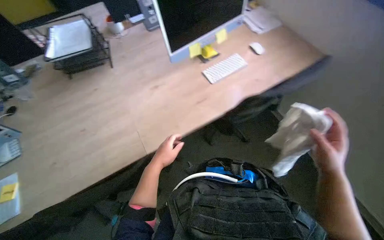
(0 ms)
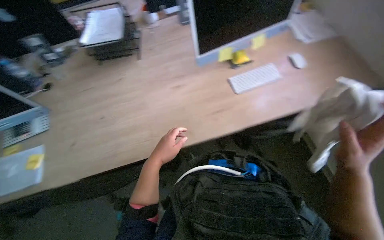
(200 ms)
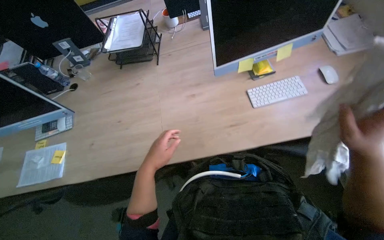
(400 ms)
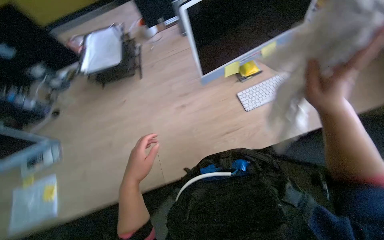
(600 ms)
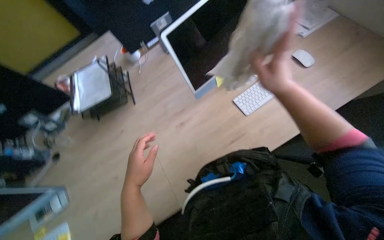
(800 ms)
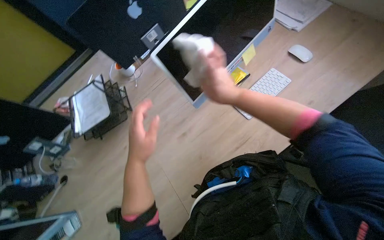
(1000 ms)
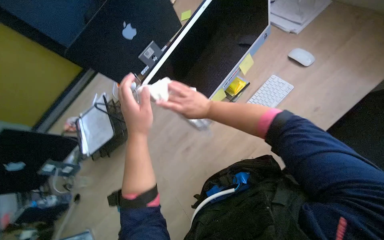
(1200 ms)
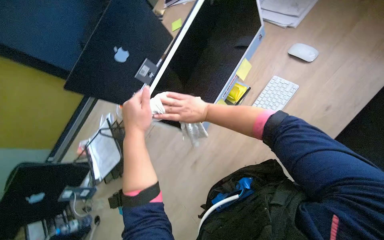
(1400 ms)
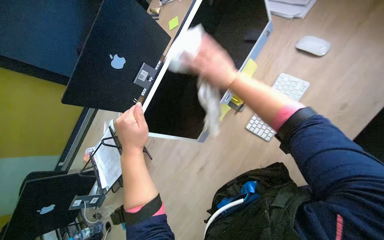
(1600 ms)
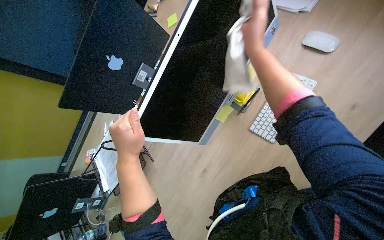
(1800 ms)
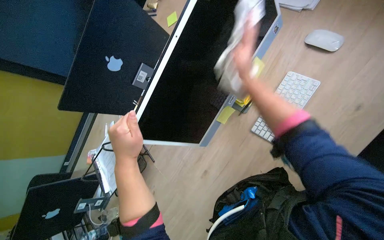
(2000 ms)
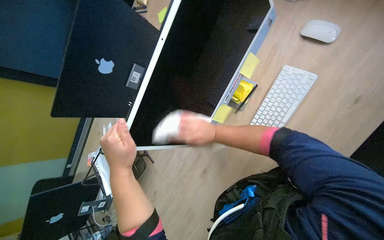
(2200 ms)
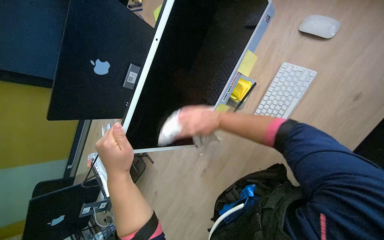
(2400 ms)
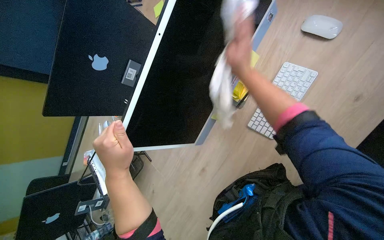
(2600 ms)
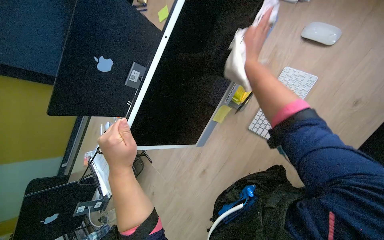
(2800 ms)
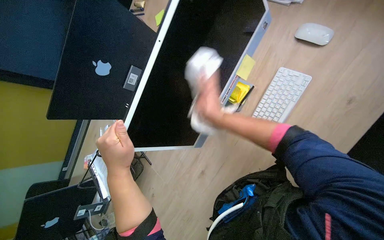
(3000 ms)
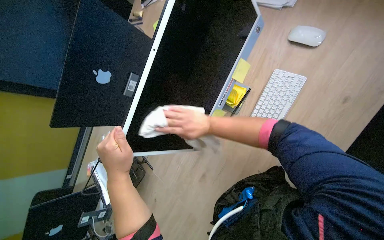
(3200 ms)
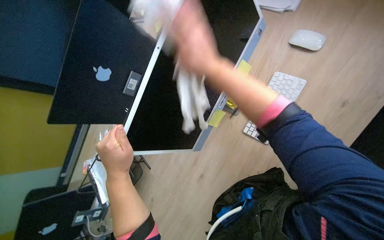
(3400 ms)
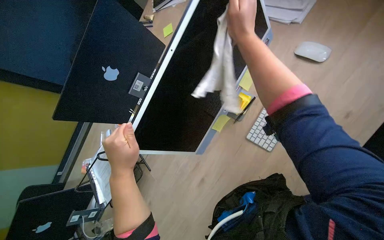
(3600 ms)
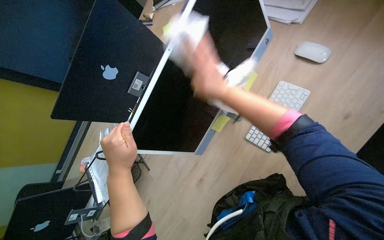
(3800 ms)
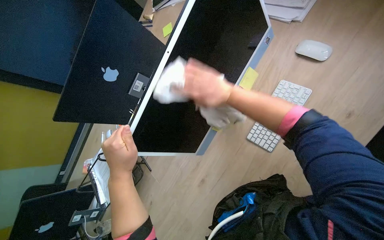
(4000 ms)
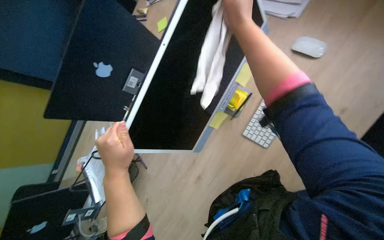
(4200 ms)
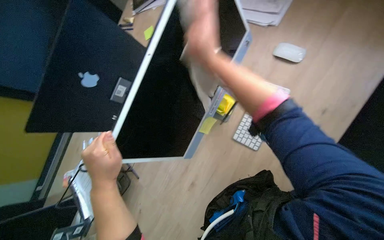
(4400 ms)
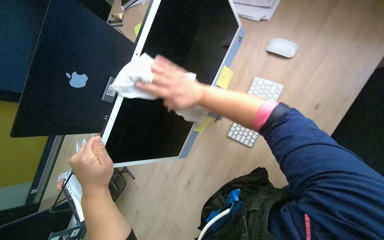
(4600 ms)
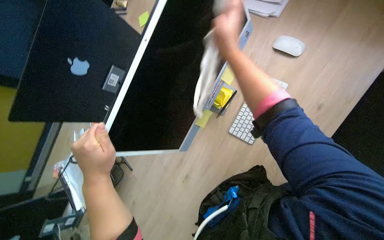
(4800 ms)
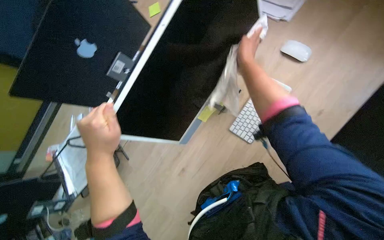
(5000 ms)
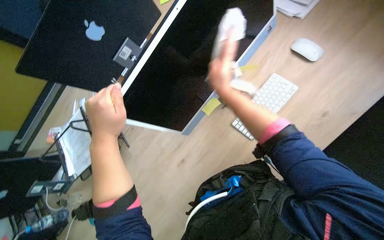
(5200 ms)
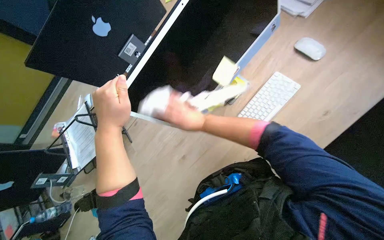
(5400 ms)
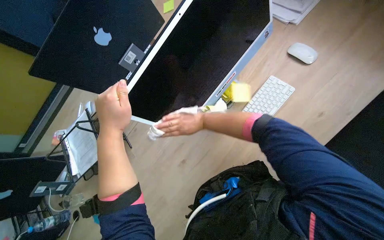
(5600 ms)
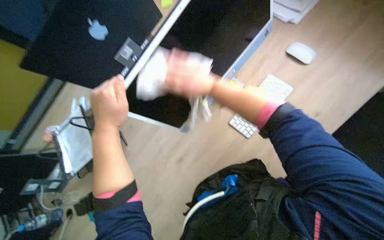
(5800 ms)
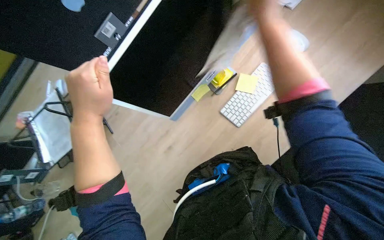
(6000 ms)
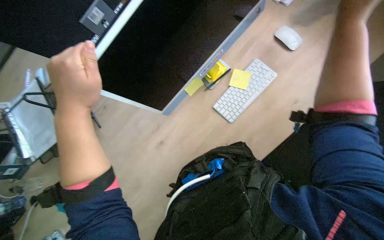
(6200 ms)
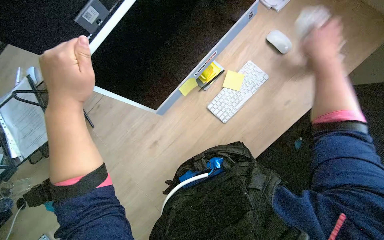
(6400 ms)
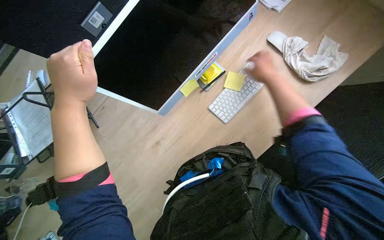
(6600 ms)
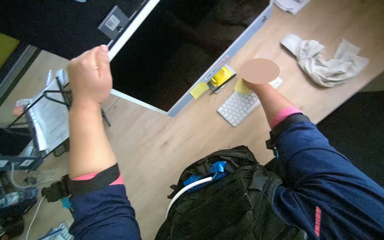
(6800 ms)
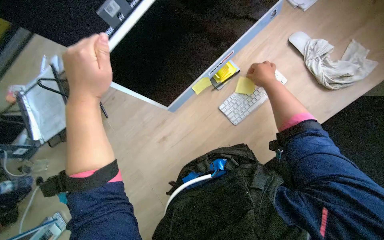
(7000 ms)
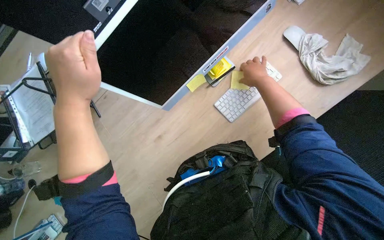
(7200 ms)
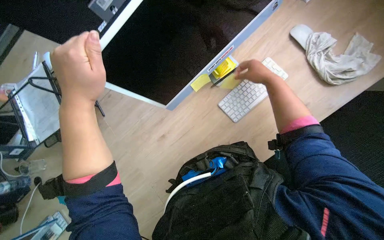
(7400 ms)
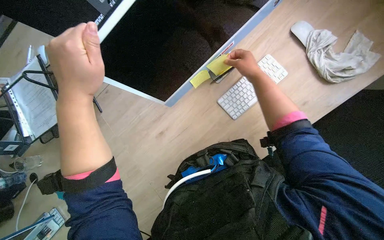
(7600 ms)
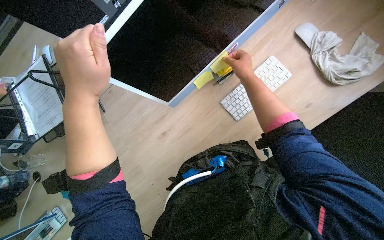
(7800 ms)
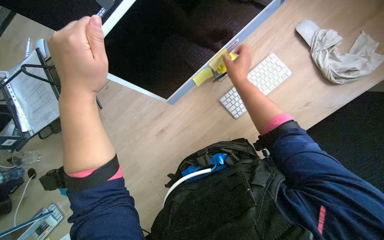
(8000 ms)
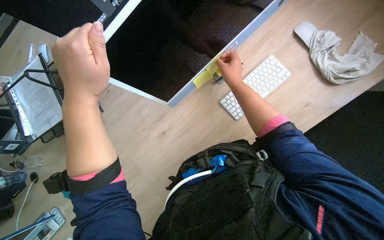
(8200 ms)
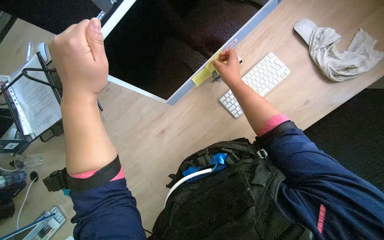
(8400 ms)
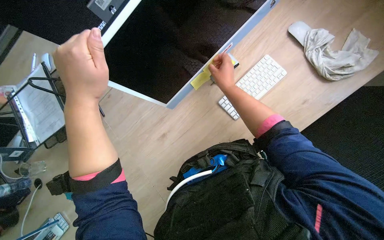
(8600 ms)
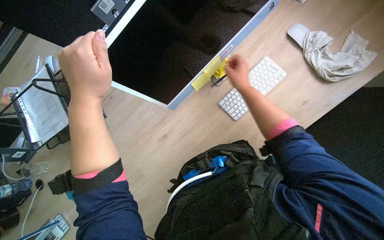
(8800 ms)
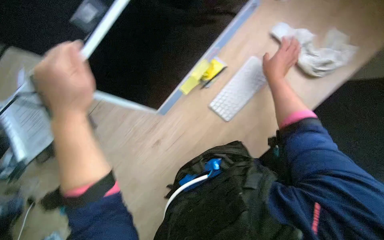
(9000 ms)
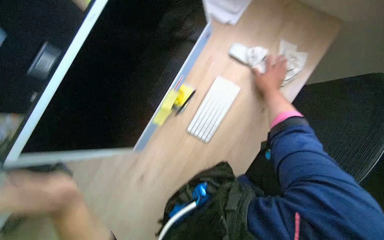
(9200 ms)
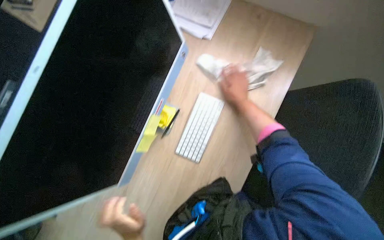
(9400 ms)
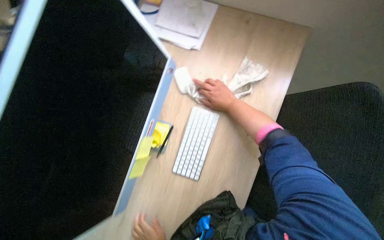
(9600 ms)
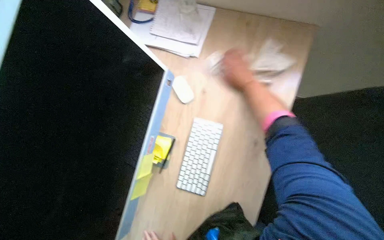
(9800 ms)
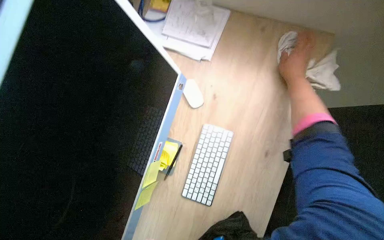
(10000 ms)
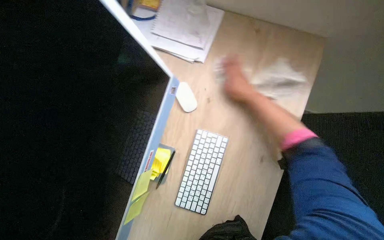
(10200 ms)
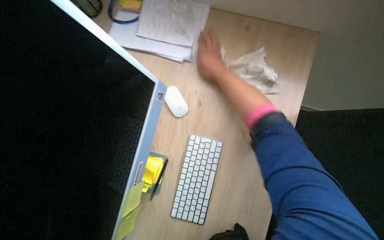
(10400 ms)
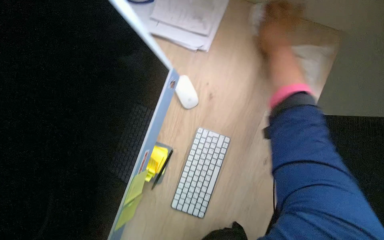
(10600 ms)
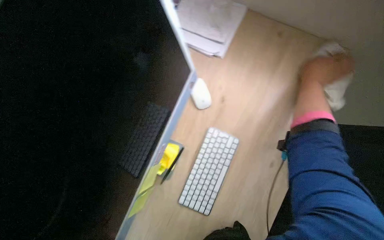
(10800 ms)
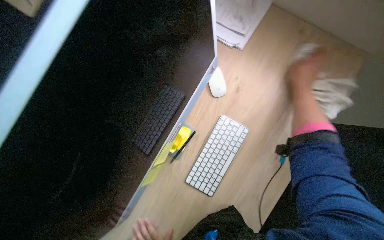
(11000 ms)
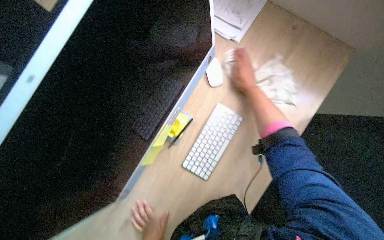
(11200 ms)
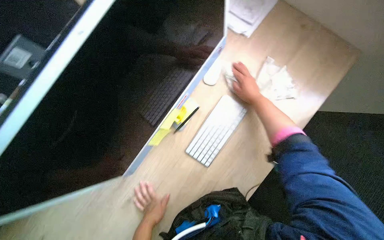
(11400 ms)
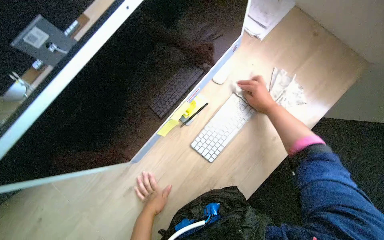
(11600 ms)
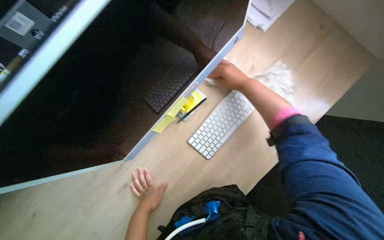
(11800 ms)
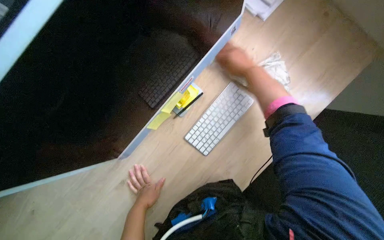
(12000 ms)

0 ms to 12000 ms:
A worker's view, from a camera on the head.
Job: wiping surfaces.
The whole recording: Wiping office desks and monitors. The worker wipes the office desk surface and computer monitors with a cloth.
0 ms to 1600 ms: The view pans to the left by roughly 25 degrees. The wearer looks about 15 degrees further upward. The scene rotates counterclockwise by roughly 25 degrees.
1600 ms to 3000 ms: The right hand swings up and down the picture, approximately 25 cm each way, with 3 reversals.
3000 ms to 4400 ms: The right hand goes up and down the picture, roughly 25 cm each way, reversing 3 times.
7600 ms to 9000 ms: The right hand goes to the left and returns, approximately 10 cm each way.
9000 ms to 10400 ms: The wearer's head swings roughly 30 degrees to the right. The wearer looks some 20 degrees further upward.
10400 ms to 12000 ms: Everything in view rotates about 25 degrees clockwise. The right hand reaches roughly 20 cm to the right, then returns.

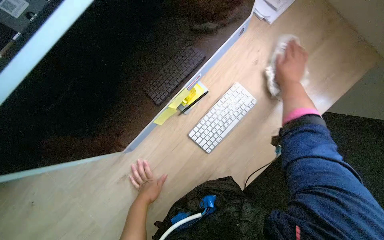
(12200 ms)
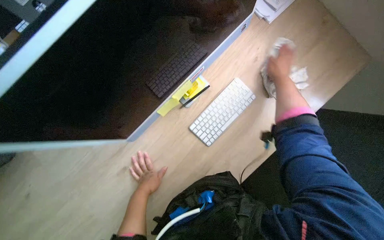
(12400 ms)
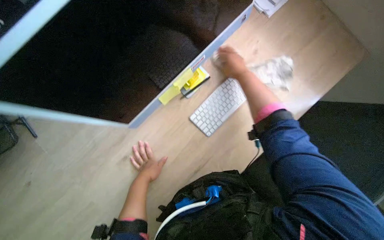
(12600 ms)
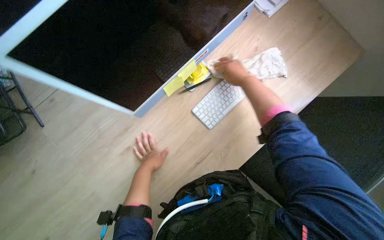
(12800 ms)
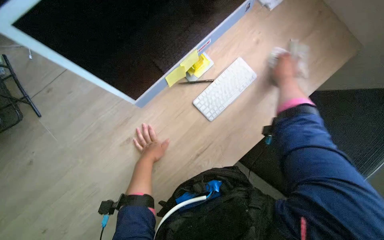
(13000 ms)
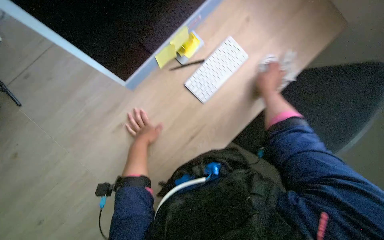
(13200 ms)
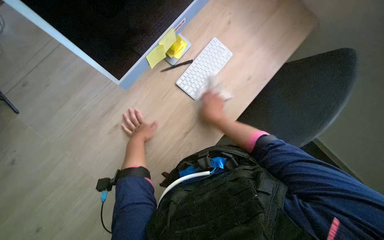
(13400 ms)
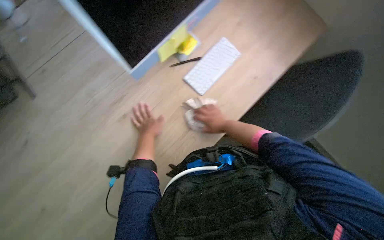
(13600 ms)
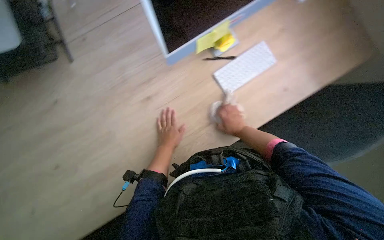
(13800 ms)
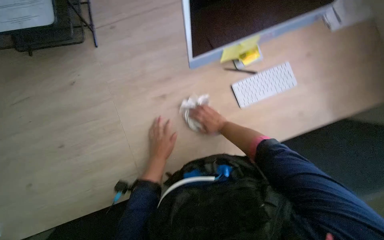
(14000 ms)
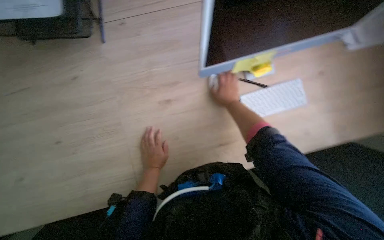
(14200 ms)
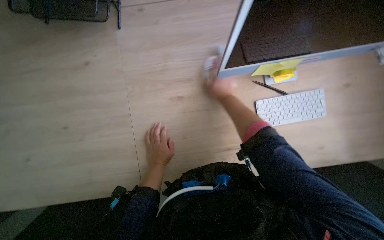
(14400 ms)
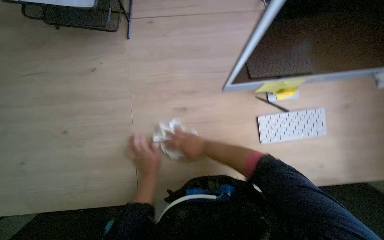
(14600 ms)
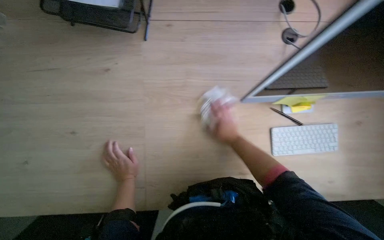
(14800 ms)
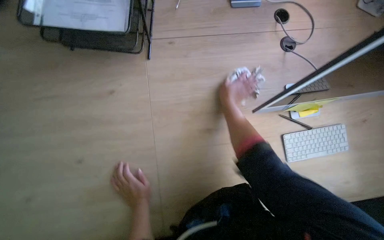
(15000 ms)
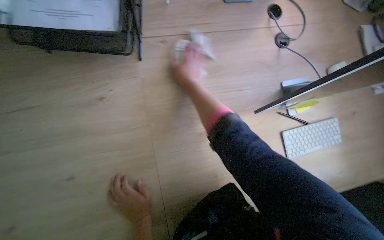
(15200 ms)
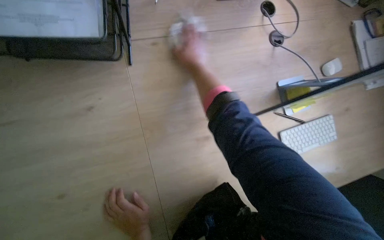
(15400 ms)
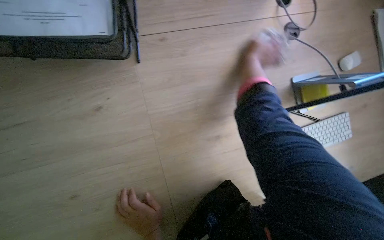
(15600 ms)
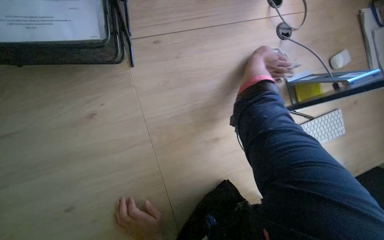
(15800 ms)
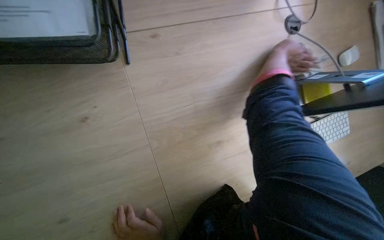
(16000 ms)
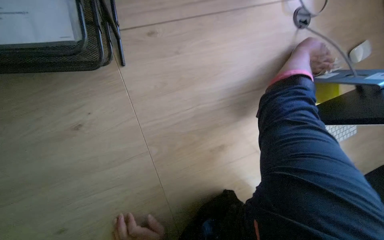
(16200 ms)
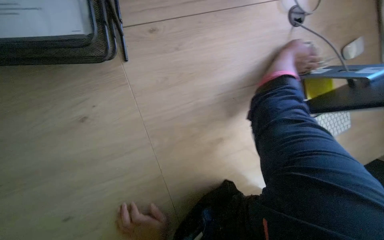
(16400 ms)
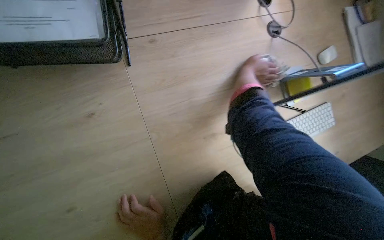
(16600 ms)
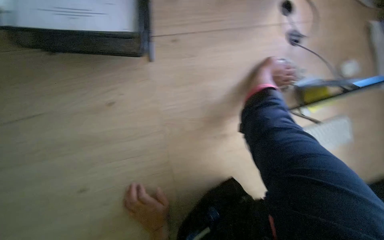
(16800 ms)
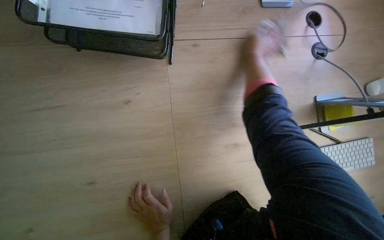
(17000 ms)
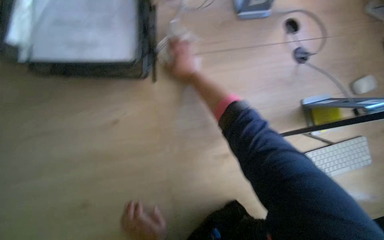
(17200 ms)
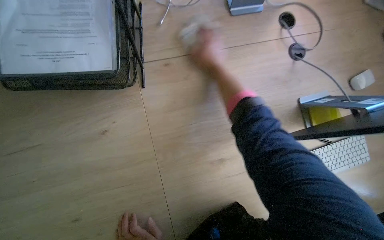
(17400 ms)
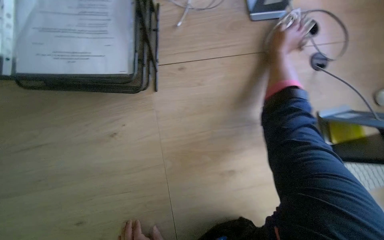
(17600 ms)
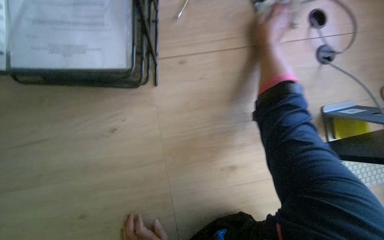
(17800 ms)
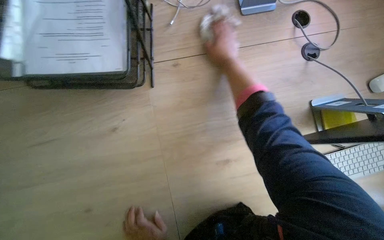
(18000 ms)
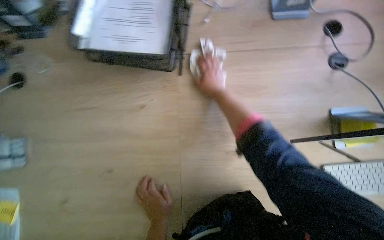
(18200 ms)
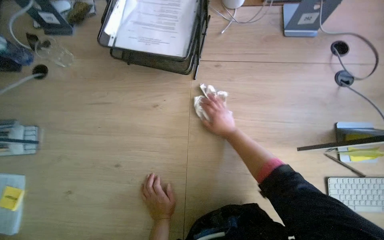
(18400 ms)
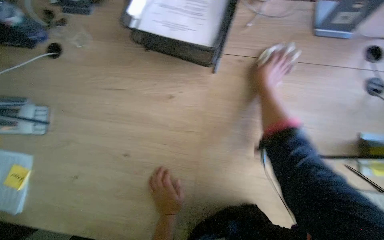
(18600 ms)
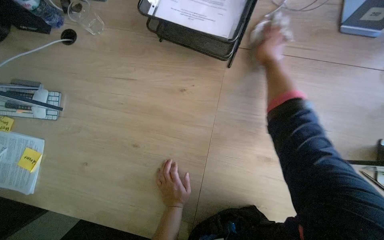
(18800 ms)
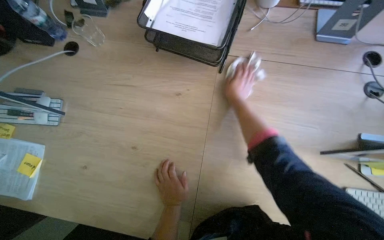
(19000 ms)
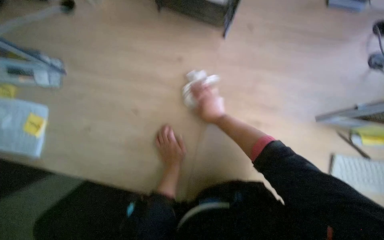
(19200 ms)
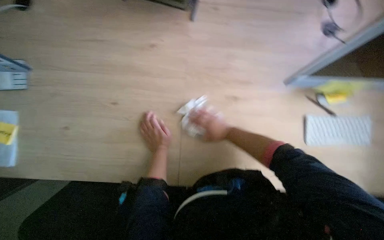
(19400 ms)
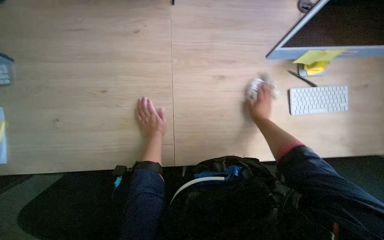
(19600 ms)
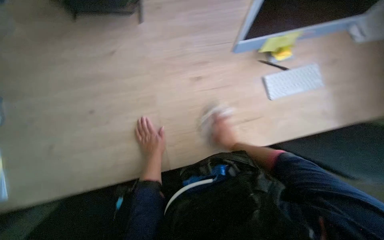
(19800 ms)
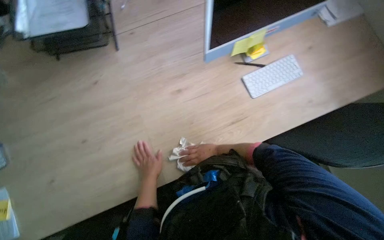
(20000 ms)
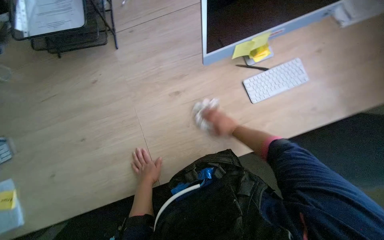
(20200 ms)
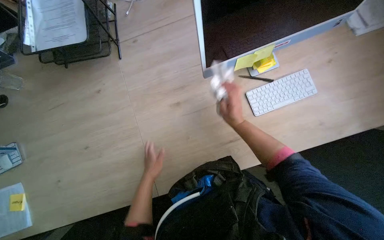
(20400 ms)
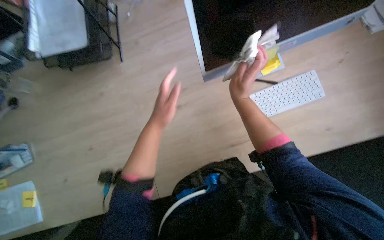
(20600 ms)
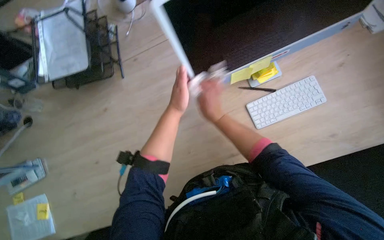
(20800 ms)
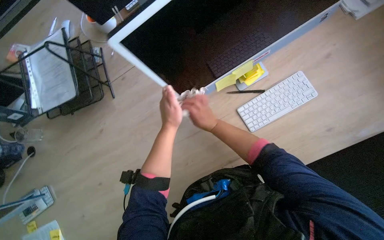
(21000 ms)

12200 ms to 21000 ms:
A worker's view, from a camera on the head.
Job: wiping surfaces.
The whole recording: Wiping office desks and monitors. The worker wipes the office desk surface and computer monitors with a cloth.
12200 ms to 13600 ms: The right hand moves left and right over roughly 25 cm, changing direction 2 times.
13600 ms to 15200 ms: The scene turns some 25 degrees clockwise in the picture.
15200 ms to 16600 ms: The right hand heads to the right and farther from the camera, covering some 25 cm.
16600 ms to 18000 ms: The right hand moves left and right over some 25 cm, changing direction 2 times.
19600 ms to 21000 ms: The scene rotates counterclockwise by about 30 degrees. The right hand is displaced nearer to the camera by about 10 cm. The left hand shifts about 20 cm to the right.
